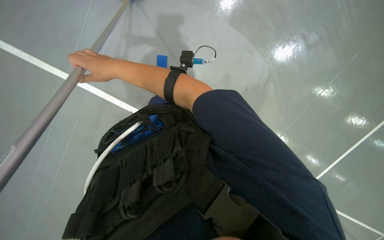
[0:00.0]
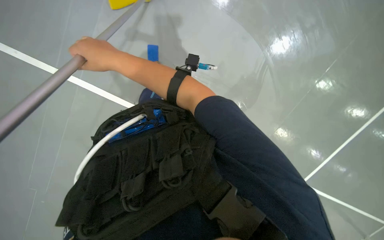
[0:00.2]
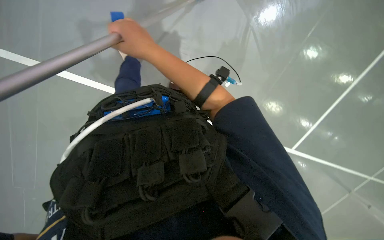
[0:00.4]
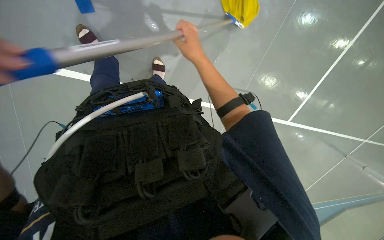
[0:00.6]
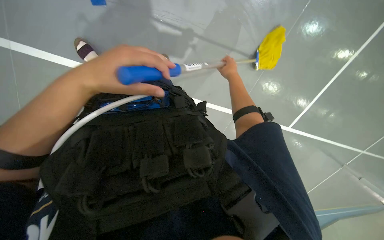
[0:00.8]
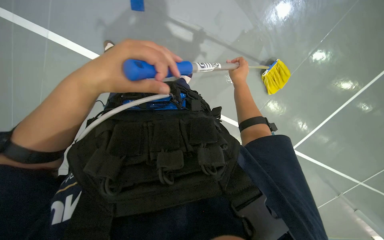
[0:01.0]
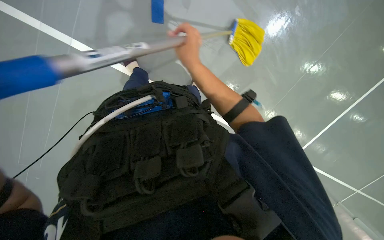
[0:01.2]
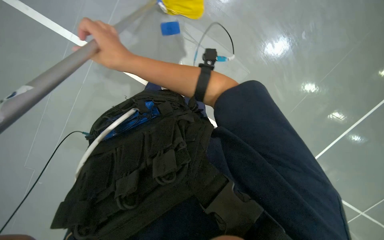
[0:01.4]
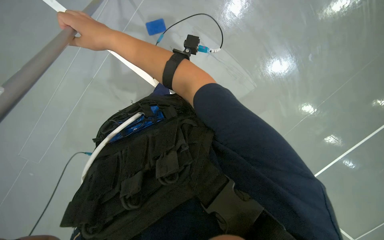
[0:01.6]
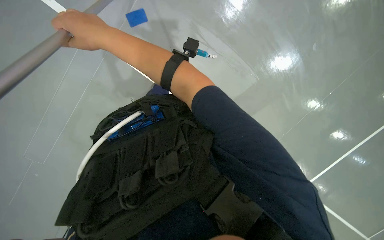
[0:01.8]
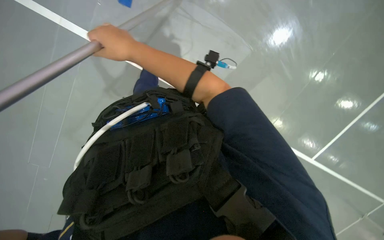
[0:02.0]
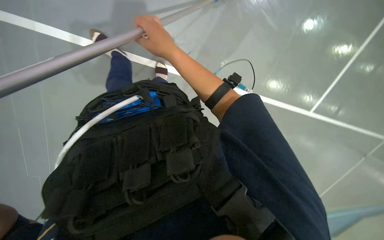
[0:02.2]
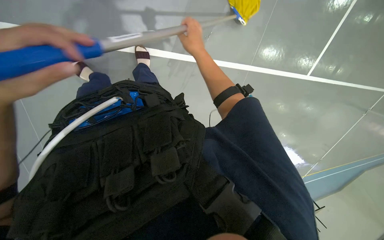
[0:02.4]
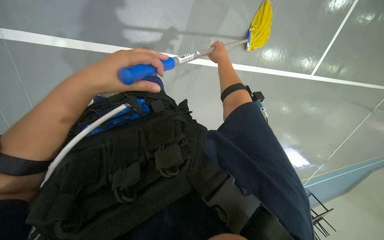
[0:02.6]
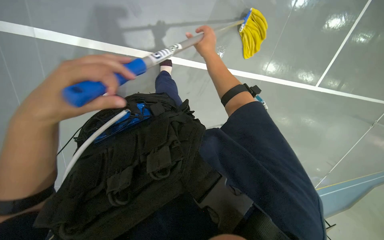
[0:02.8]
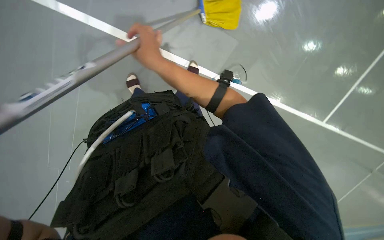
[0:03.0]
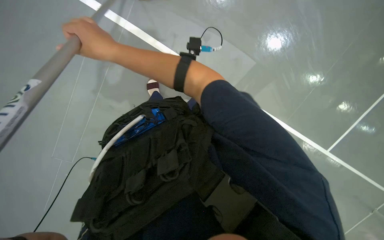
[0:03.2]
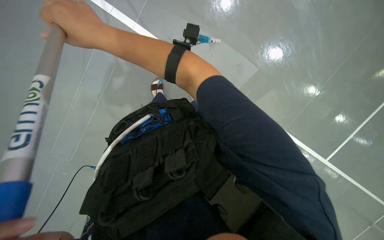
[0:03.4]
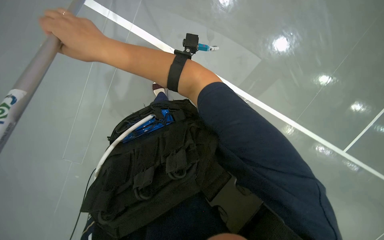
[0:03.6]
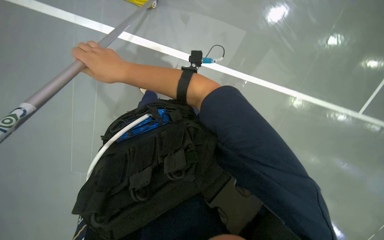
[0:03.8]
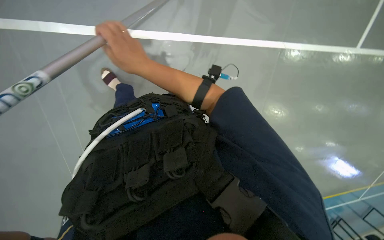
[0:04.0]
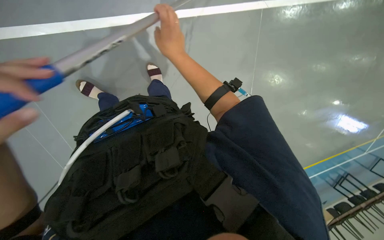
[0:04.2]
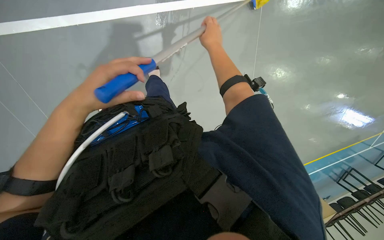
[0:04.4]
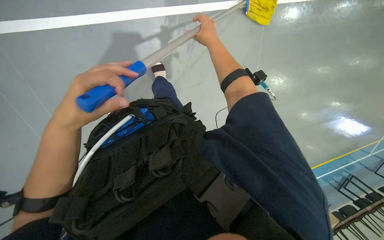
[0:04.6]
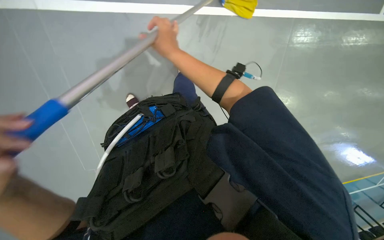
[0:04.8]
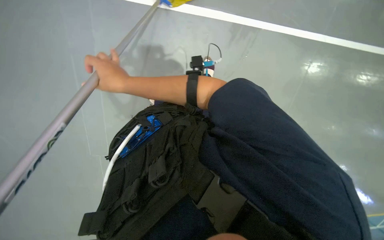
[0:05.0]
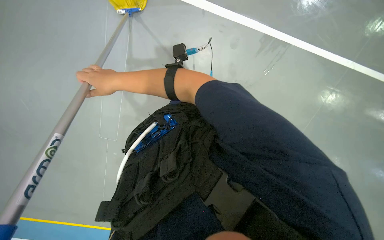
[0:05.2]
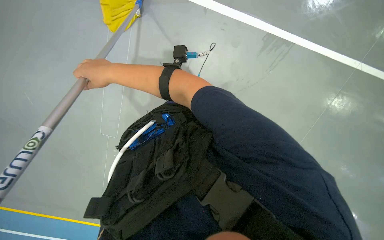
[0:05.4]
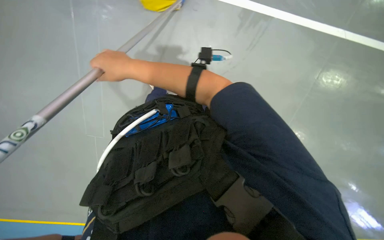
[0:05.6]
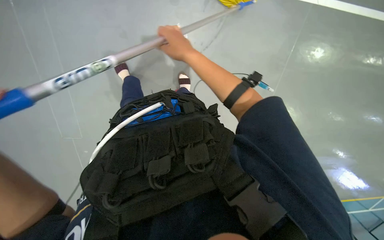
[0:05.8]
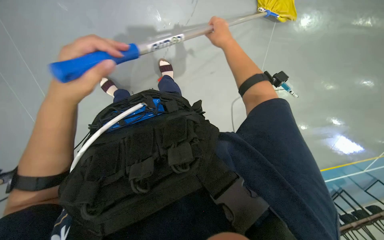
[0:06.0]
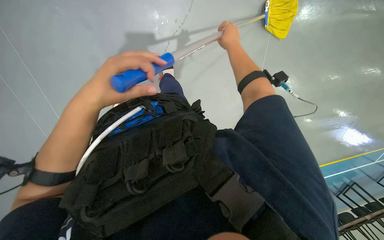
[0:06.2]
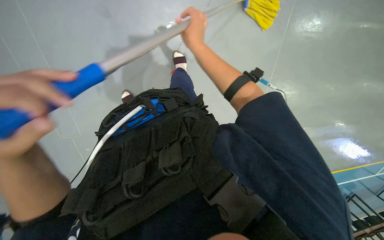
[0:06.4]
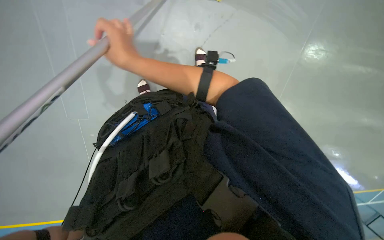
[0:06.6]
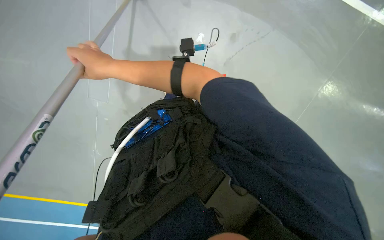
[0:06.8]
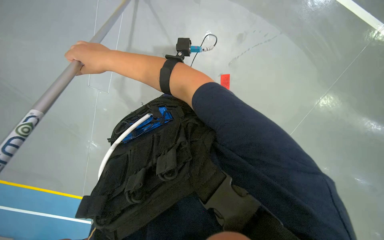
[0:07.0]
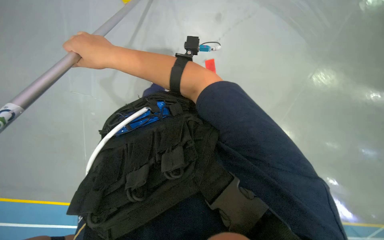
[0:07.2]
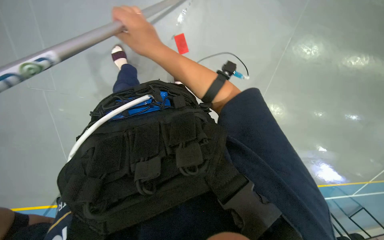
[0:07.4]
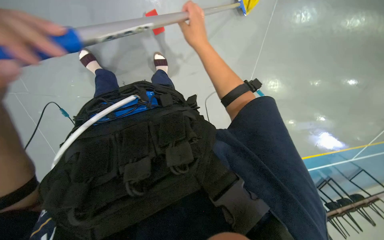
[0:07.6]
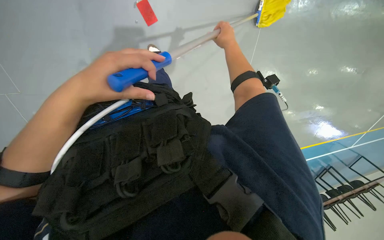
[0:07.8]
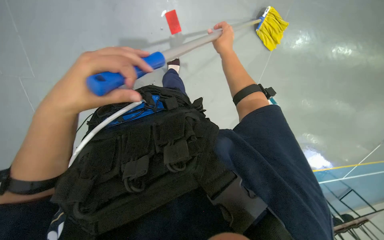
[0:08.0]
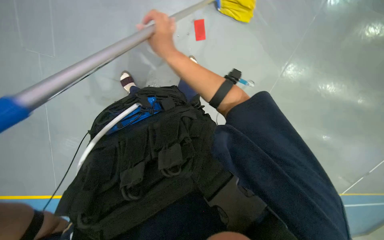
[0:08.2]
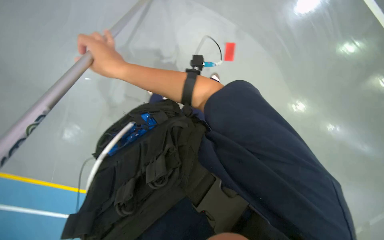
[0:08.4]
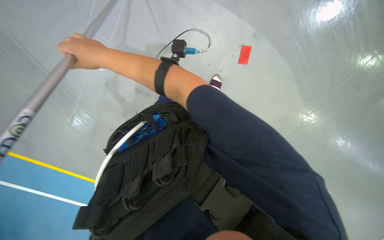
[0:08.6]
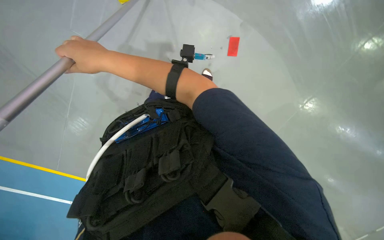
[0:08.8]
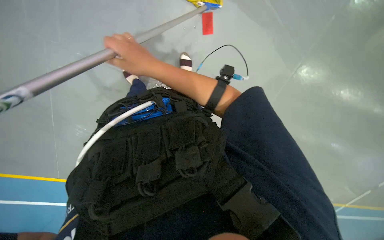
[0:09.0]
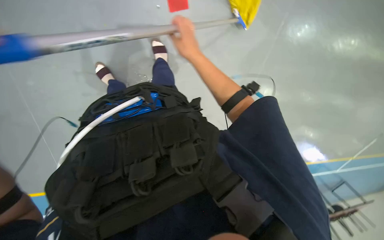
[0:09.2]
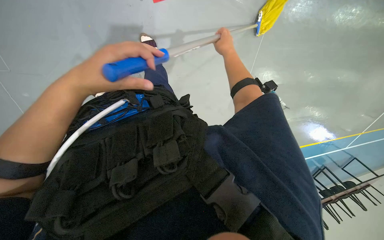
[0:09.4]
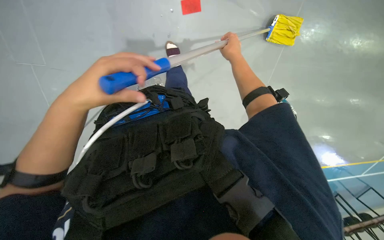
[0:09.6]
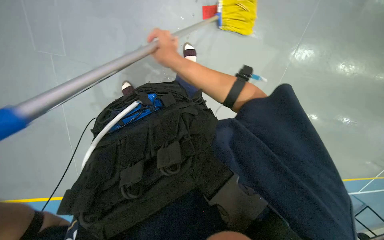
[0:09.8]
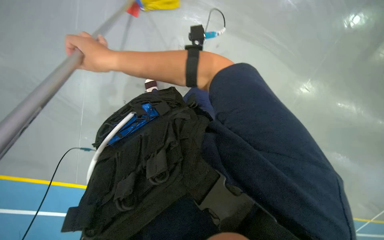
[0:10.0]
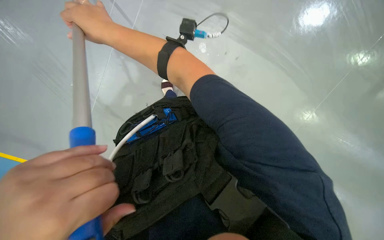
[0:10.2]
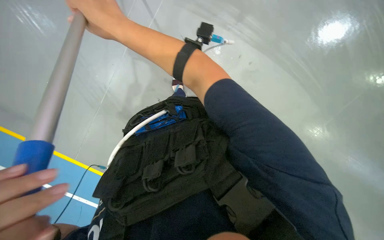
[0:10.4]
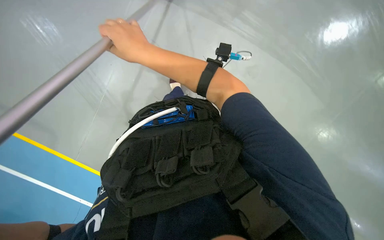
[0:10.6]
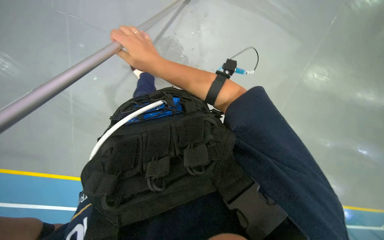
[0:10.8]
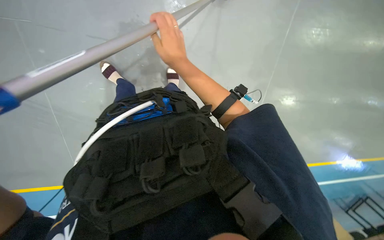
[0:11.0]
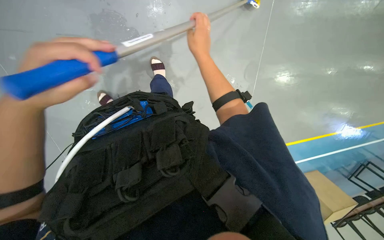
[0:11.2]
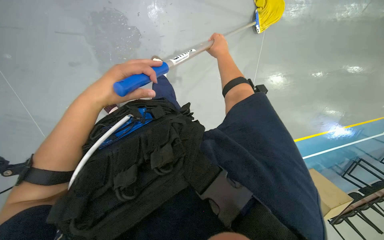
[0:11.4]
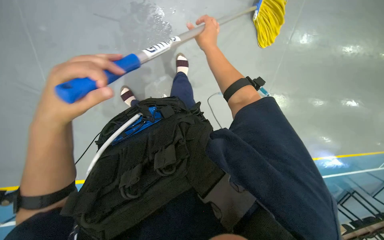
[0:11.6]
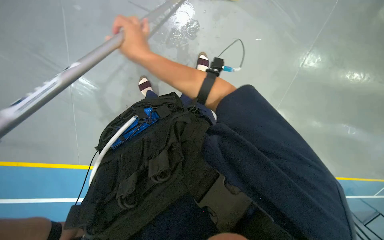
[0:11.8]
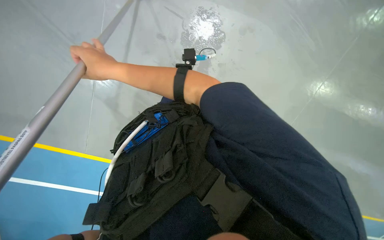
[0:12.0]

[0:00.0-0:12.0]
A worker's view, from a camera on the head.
Job: mopping floor.
The whole recording: Mopping floor. The worker mops the floor with a yellow mop, periodically rinsing and wringing it in a bucket.
0:01.6 to 0:03.0: The right hand moves about 30 cm to the right and comes back.
0:03.0 to 0:04.4: The right hand is displaced to the right and up the picture by roughly 20 cm.
0:04.4 to 0:06.0: The right hand travels to the left and back again, about 30 cm each way.
0:06.0 to 0:07.6: The right hand travels to the left and back again, roughly 30 cm each way.
0:07.6 to 0:09.0: The right hand heads to the left and down the picture, covering about 15 cm.
0:09.0 to 0:10.4: The right hand goes some 10 cm nearer to the camera, and travels to the right and back again, some 25 cm each way.
0:10.4 to 0:12.0: The right hand reaches about 30 cm to the right, then returns.

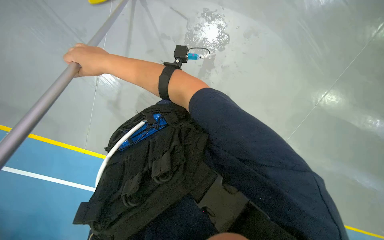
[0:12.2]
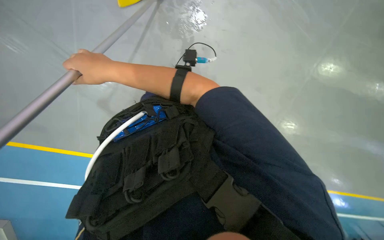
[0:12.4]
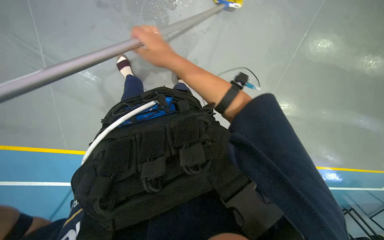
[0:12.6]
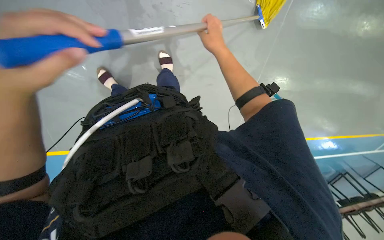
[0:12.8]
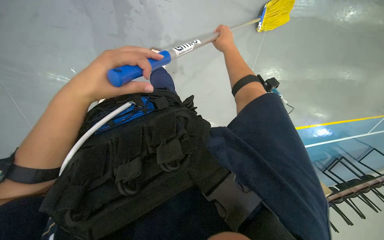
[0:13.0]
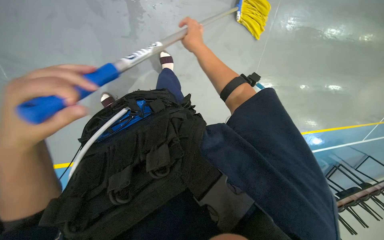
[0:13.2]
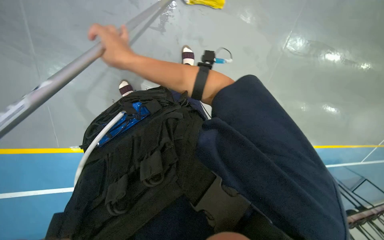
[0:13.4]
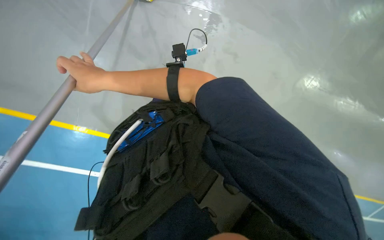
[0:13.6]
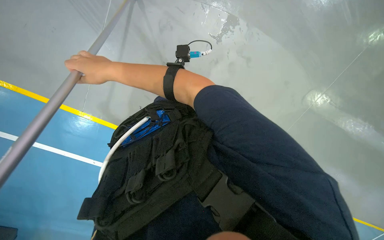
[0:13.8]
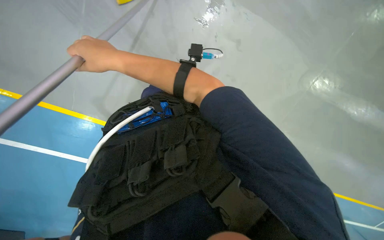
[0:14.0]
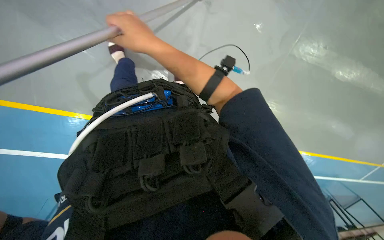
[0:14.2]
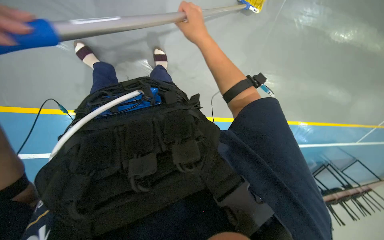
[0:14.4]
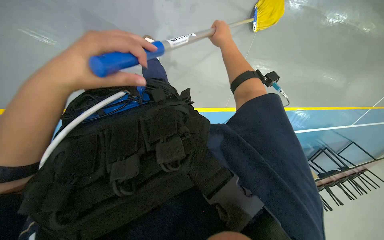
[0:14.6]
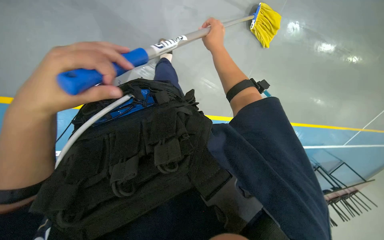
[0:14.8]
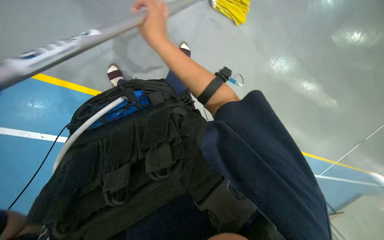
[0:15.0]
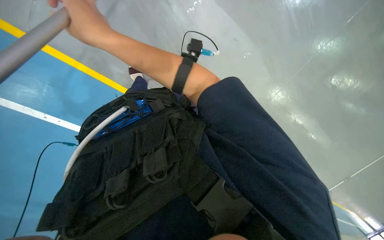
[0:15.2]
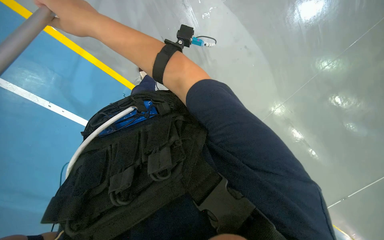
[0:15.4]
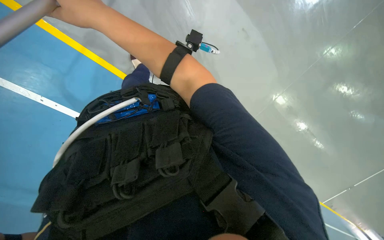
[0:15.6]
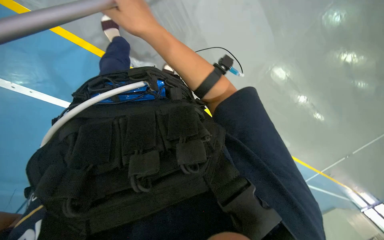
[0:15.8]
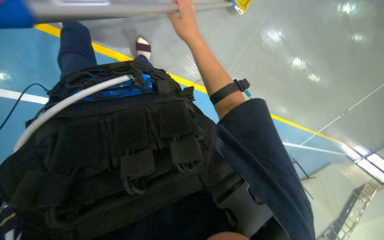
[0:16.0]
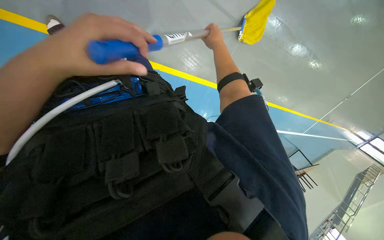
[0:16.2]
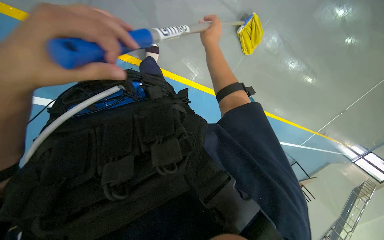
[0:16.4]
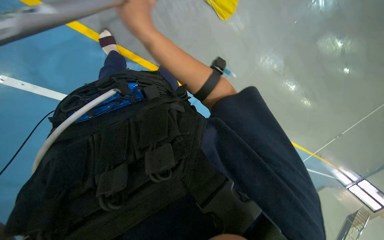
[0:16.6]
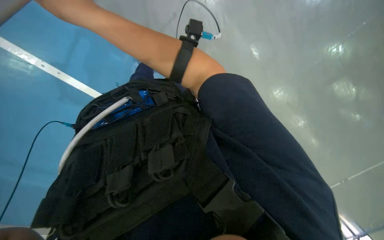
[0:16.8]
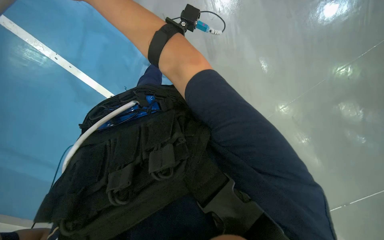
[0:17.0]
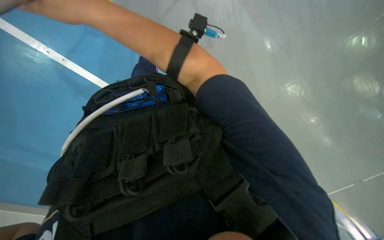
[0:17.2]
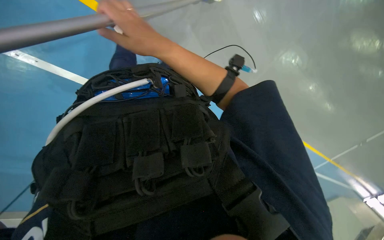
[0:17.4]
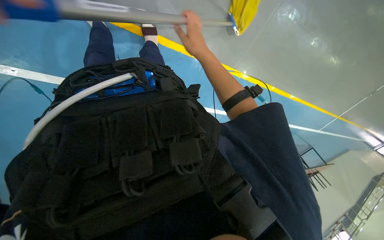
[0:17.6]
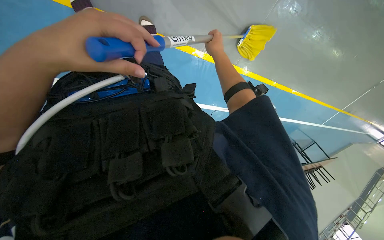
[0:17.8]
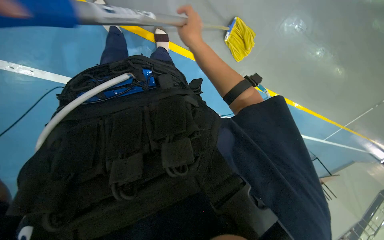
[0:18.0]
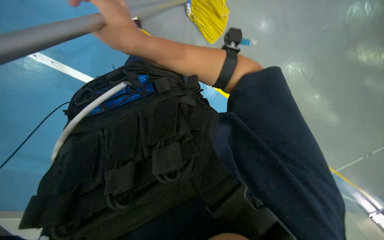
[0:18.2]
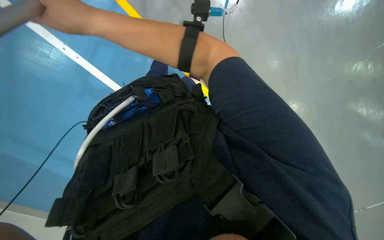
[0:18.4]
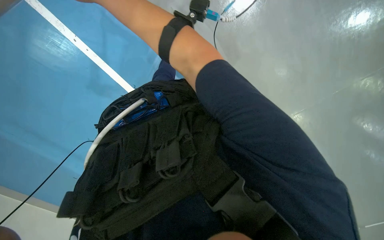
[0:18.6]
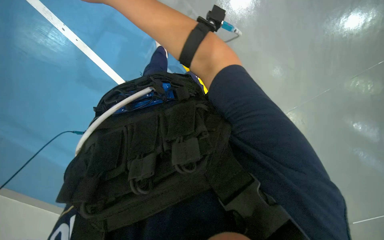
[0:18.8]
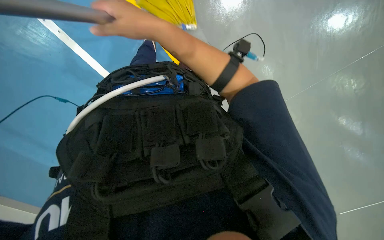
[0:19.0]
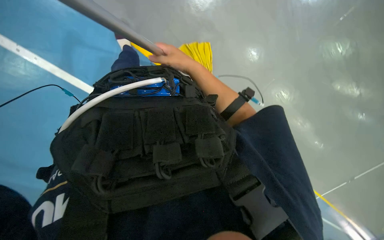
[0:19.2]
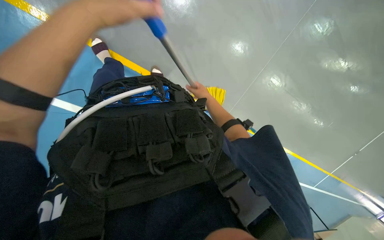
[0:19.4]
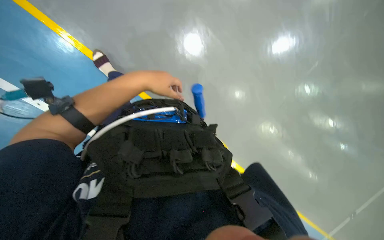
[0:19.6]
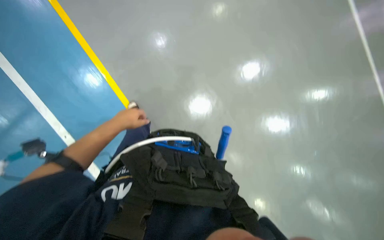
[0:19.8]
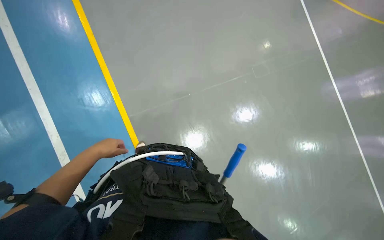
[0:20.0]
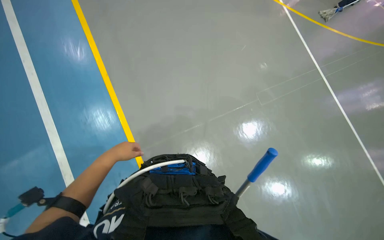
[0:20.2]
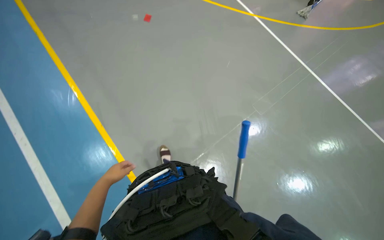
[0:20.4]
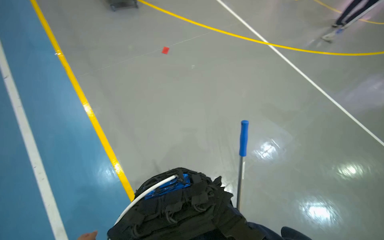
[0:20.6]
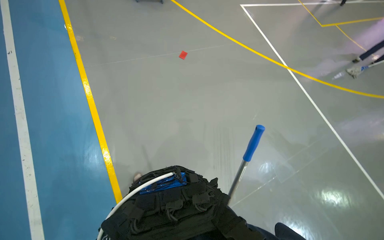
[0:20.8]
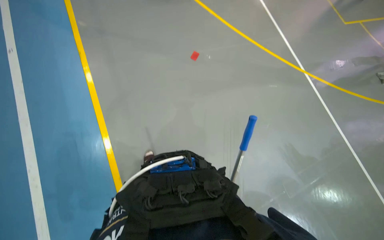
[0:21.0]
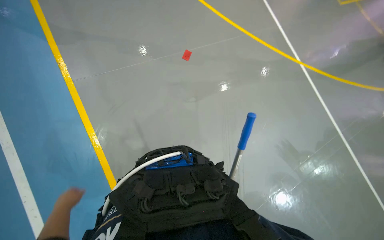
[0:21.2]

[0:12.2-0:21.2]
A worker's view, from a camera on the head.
Job: mopping floor.
The whole recording: Mopping floor. The worker mops the floor with a yellow mop, periodically rinsing and wringing it in a bucket.
0:12.2 to 0:13.8: The right hand reaches roughly 30 cm to the right, then returns.
0:15.2 to 0:16.6: The camera sweeps to the right, by some 15 degrees. The right hand travels farther from the camera by some 10 cm, and travels to the right and back again, about 25 cm each way.
0:16.6 to 0:18.2: The right hand goes left and right, roughly 50 cm each way, reversing 2 times.
0:18.2 to 0:19.8: The view tips upward by about 40 degrees. The scene rotates clockwise by some 30 degrees.
